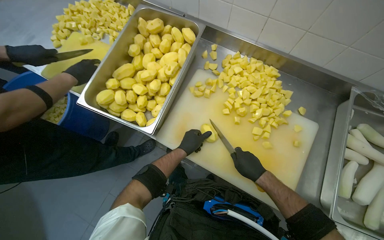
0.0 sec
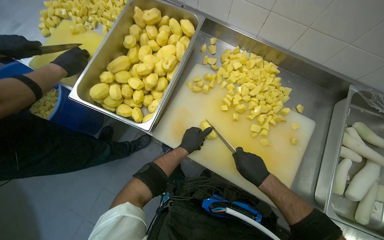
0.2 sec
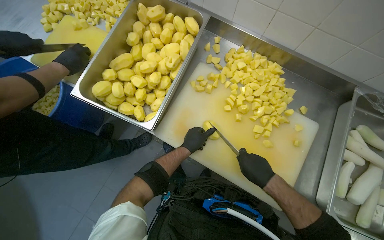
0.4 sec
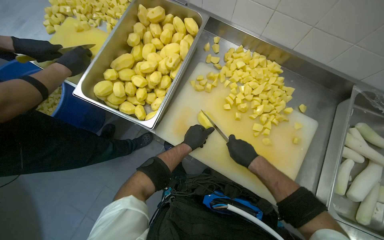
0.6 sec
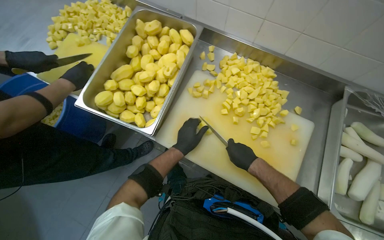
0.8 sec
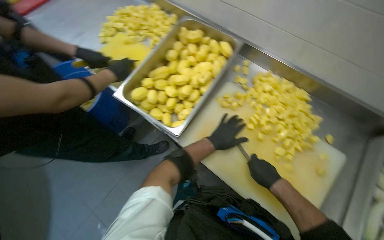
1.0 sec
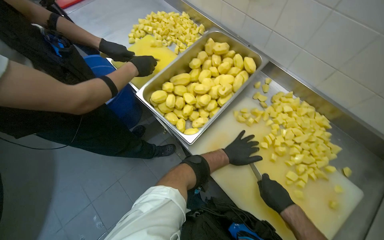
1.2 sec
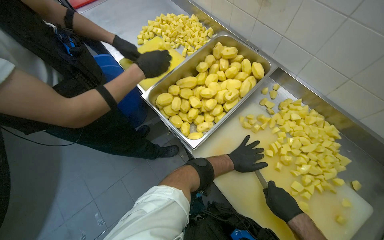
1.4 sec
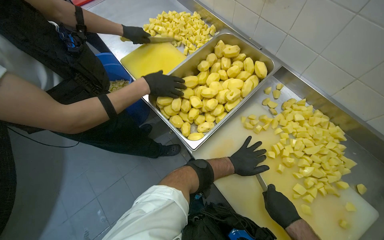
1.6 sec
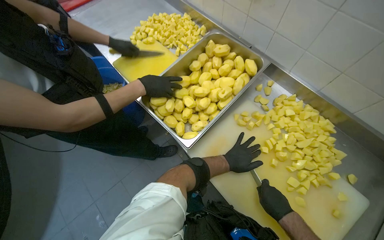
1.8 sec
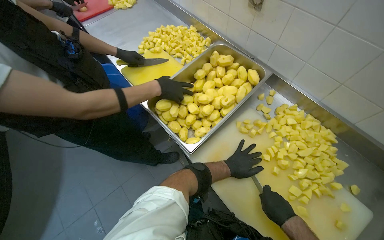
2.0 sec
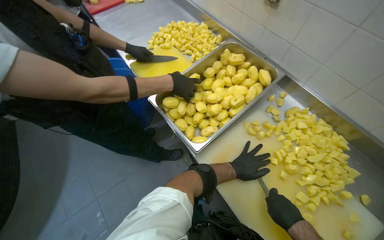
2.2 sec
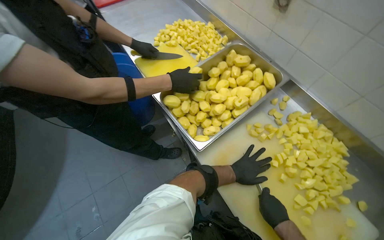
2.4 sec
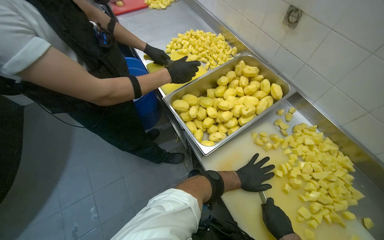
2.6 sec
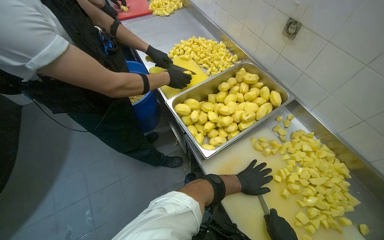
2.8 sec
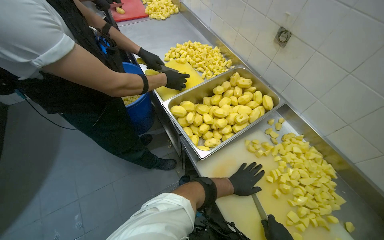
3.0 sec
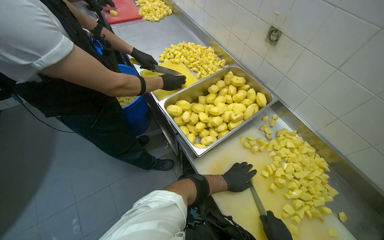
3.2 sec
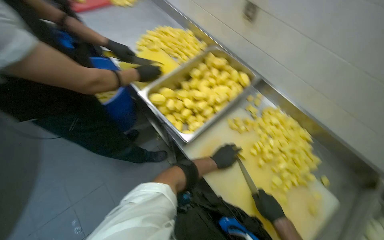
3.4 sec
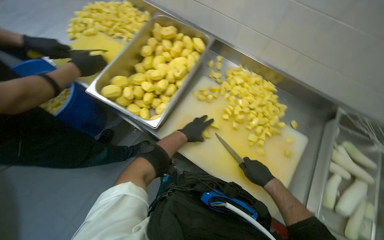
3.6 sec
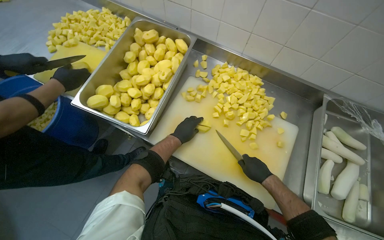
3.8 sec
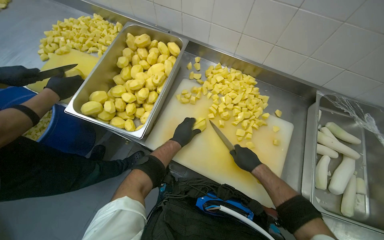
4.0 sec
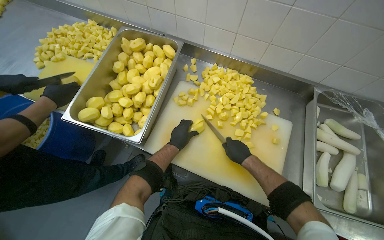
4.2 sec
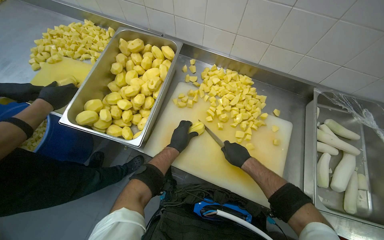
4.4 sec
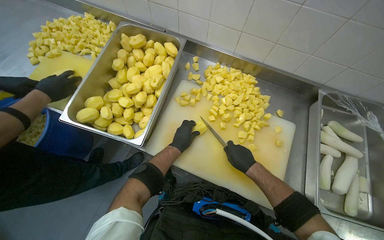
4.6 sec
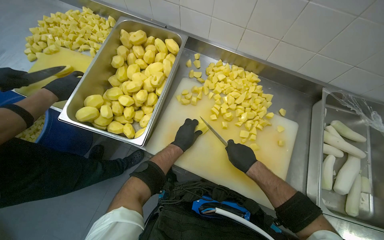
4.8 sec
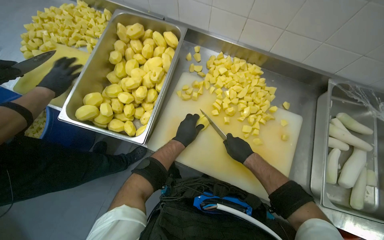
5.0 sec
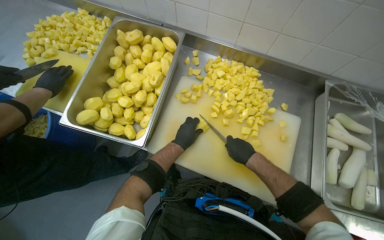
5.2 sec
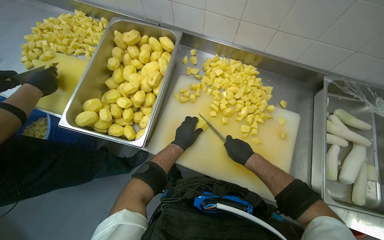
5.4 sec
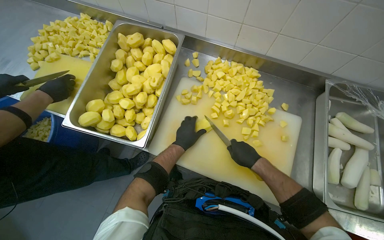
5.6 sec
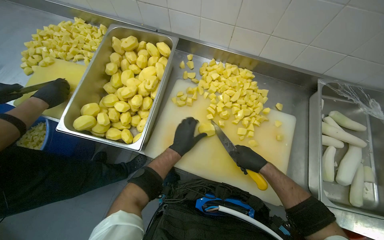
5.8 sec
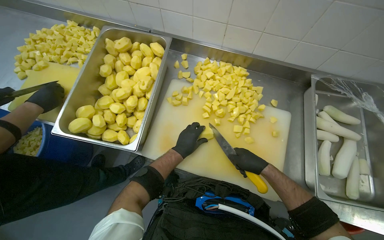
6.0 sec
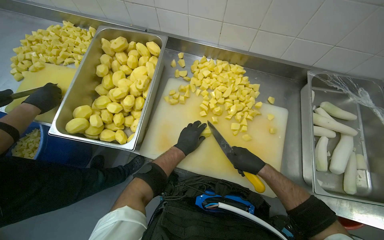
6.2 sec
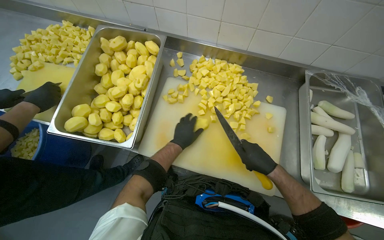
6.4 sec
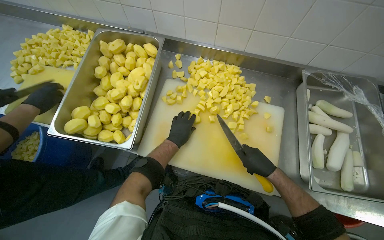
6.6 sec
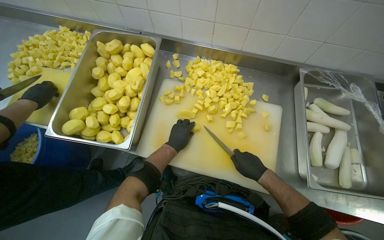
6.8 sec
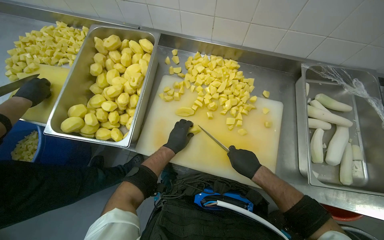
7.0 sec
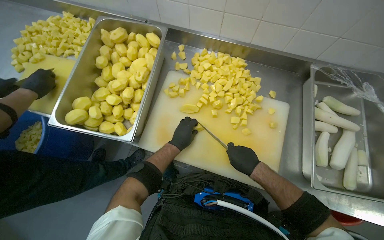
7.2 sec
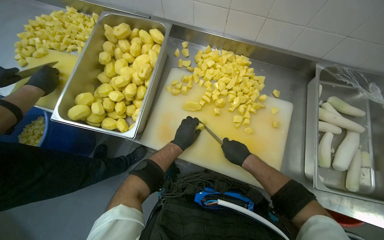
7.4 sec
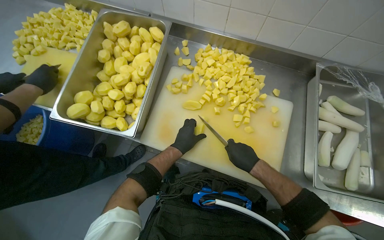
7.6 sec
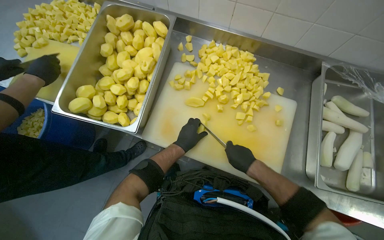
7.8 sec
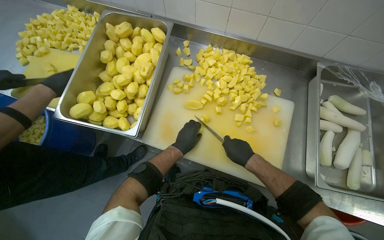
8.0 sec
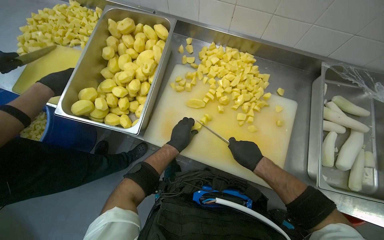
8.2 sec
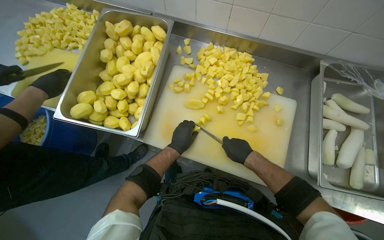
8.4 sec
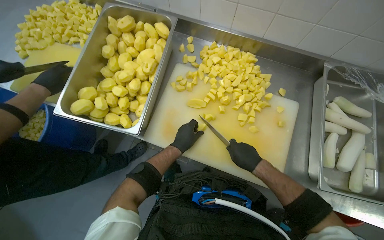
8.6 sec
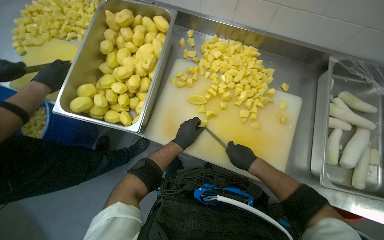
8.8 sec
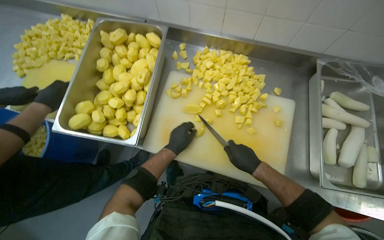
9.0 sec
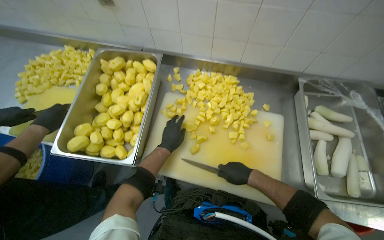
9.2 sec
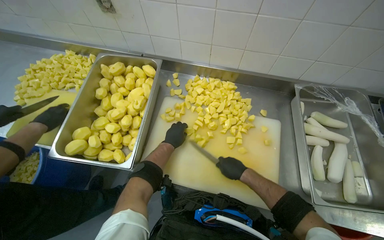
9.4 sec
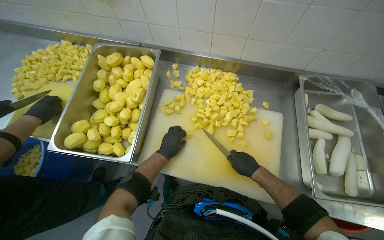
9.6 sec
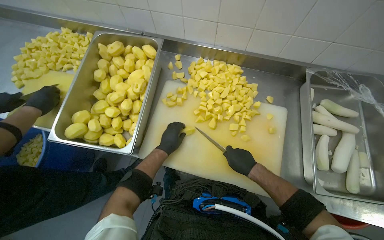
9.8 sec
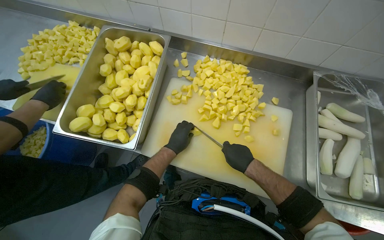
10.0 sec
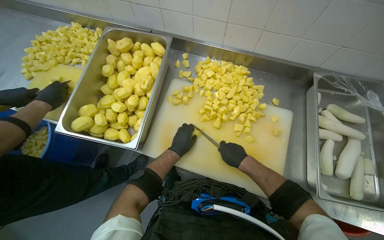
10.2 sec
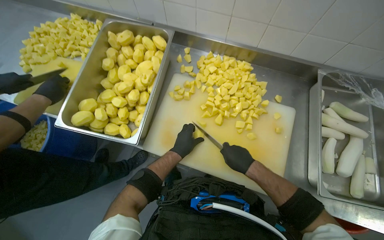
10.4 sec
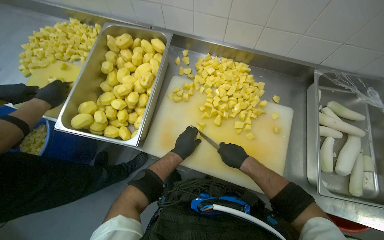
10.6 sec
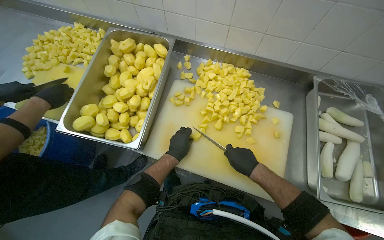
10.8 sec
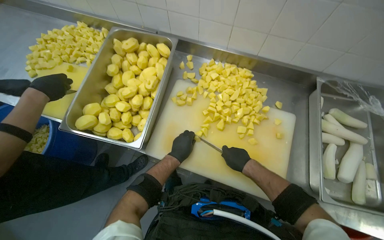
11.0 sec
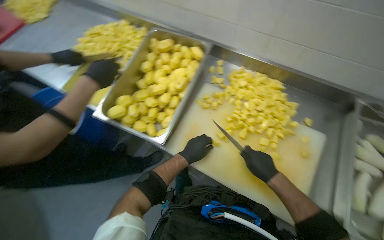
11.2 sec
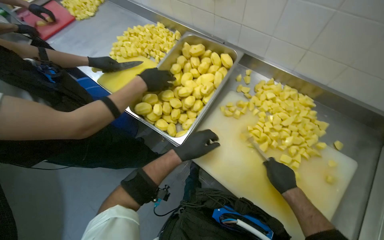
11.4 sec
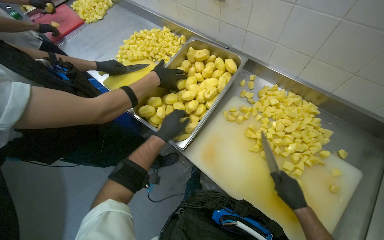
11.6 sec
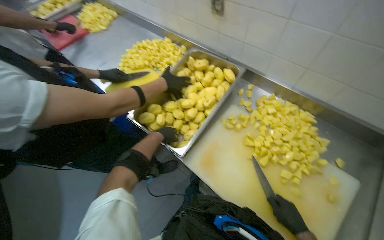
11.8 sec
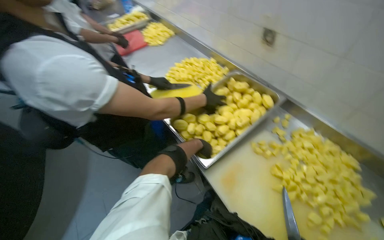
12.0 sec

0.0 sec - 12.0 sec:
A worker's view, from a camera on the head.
Job: preparing food.
The whole recording: Cutting potatoes into pieces. The worker cuts peeled potatoes into smaller pieces on a white cutting board.
3.0 sec - 4.4 sec: The head rotates about 40 degrees to the right.
4.4 sec - 6.0 sec: The right hand moves nearer to the camera, approximately 10 cm.
6.0 sec - 9.0 sec: The hands make small movements and keep their place.
10.4 sec - 12.0 sec: The head turns to the left by roughly 40 degrees. The view tilts about 15 degrees upward.

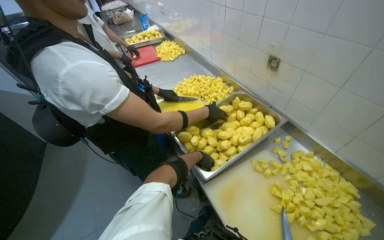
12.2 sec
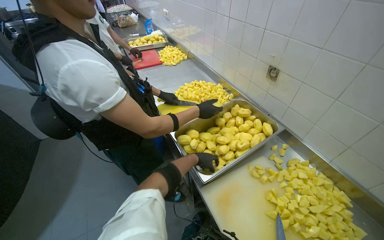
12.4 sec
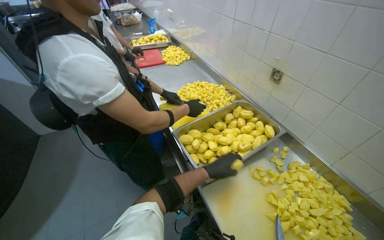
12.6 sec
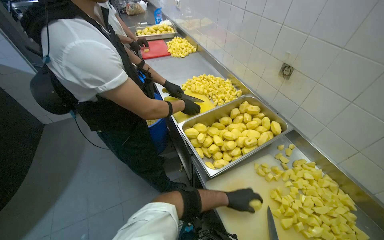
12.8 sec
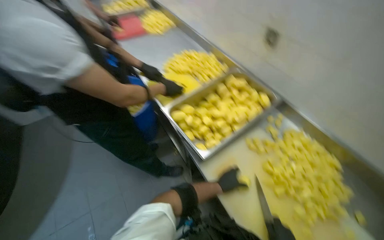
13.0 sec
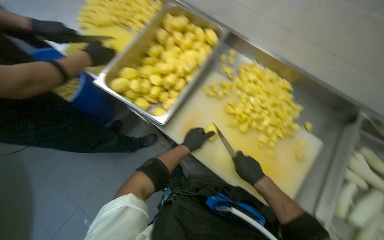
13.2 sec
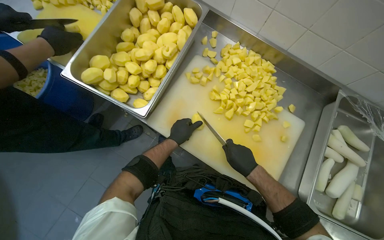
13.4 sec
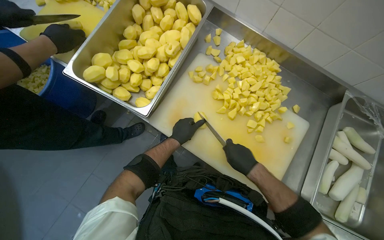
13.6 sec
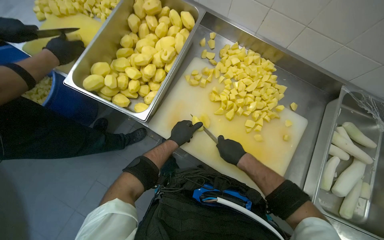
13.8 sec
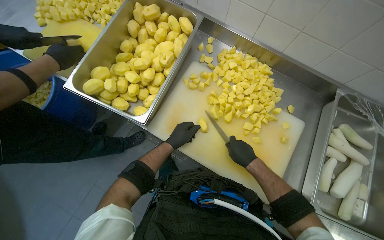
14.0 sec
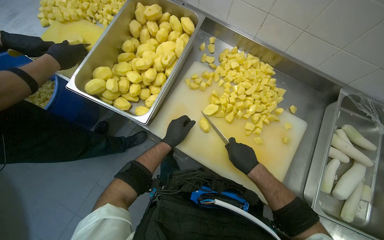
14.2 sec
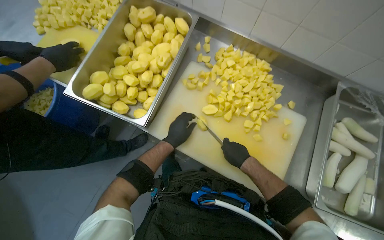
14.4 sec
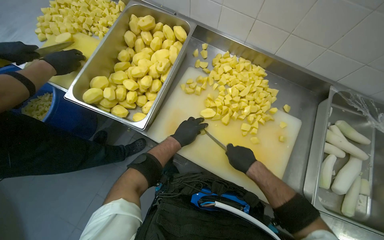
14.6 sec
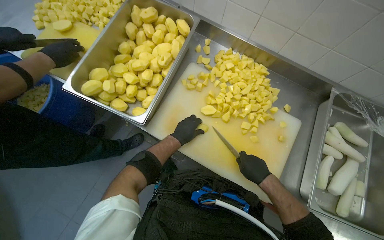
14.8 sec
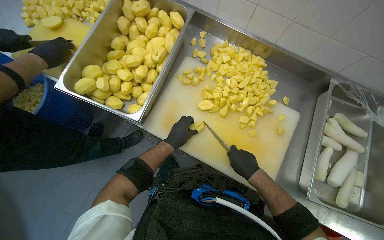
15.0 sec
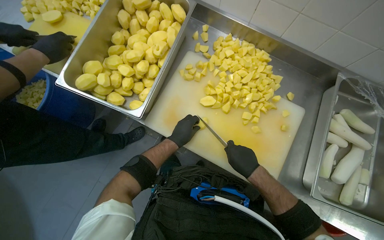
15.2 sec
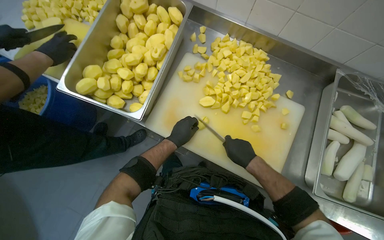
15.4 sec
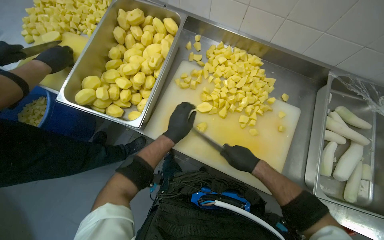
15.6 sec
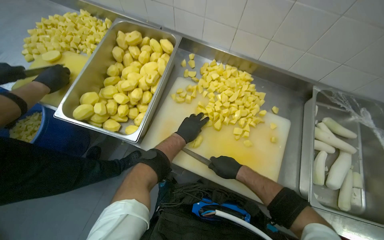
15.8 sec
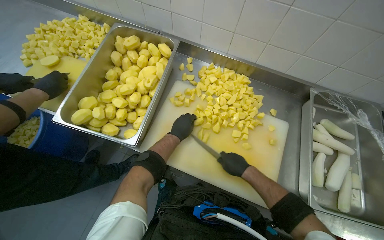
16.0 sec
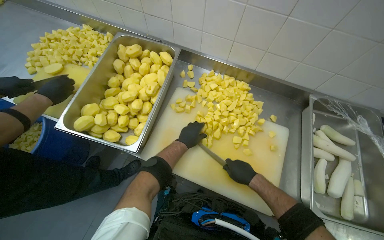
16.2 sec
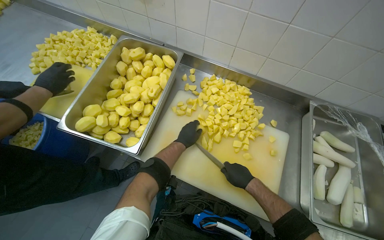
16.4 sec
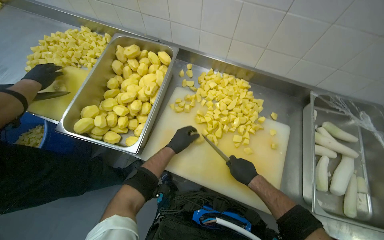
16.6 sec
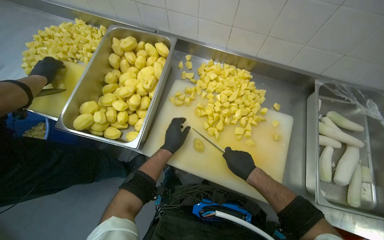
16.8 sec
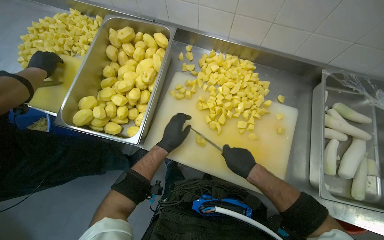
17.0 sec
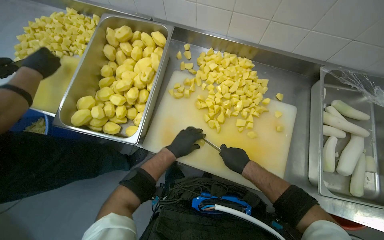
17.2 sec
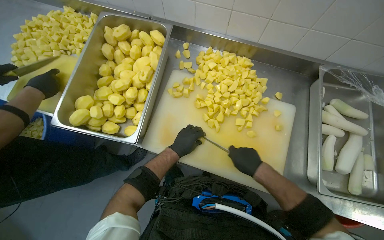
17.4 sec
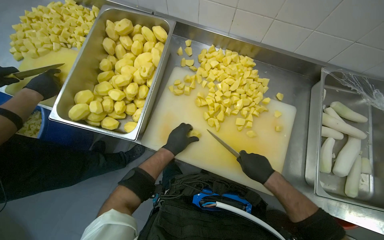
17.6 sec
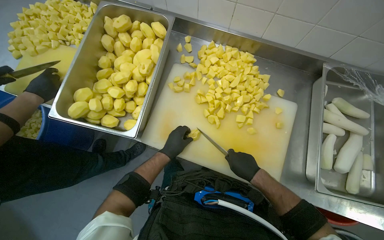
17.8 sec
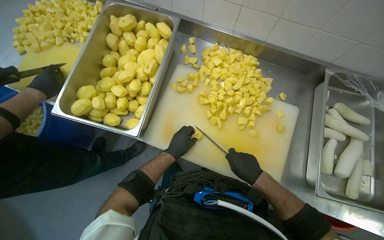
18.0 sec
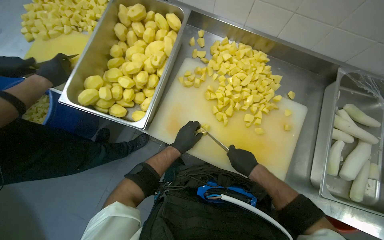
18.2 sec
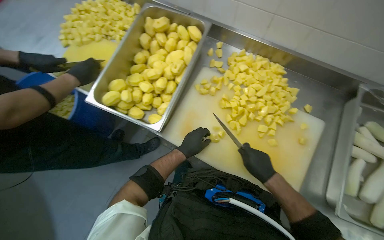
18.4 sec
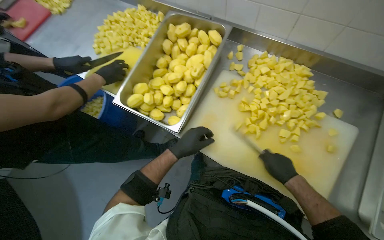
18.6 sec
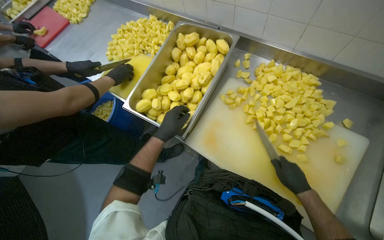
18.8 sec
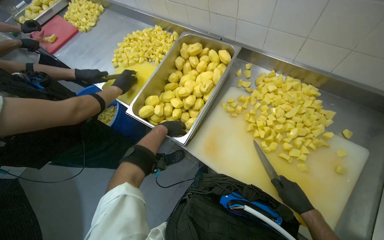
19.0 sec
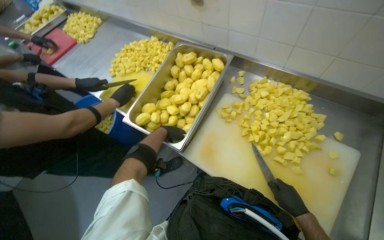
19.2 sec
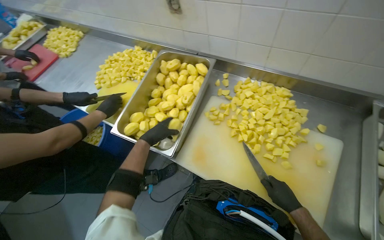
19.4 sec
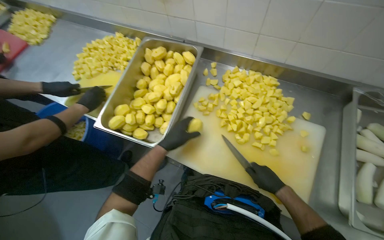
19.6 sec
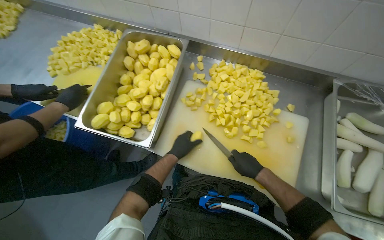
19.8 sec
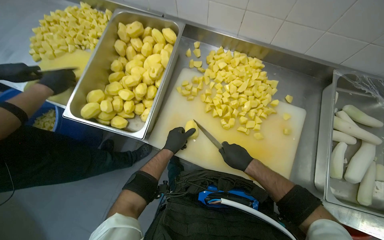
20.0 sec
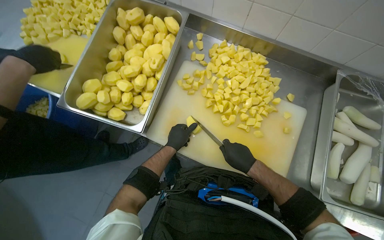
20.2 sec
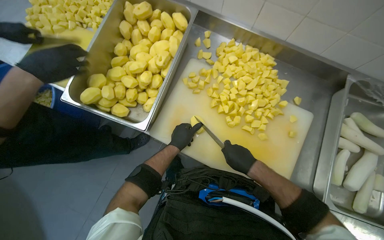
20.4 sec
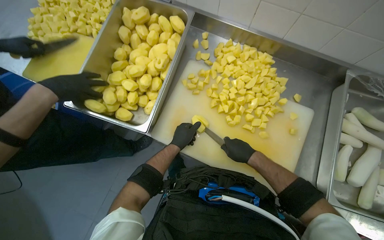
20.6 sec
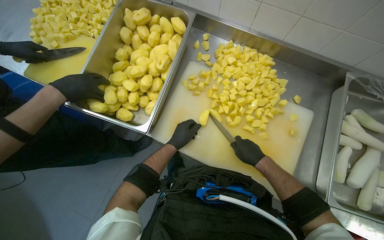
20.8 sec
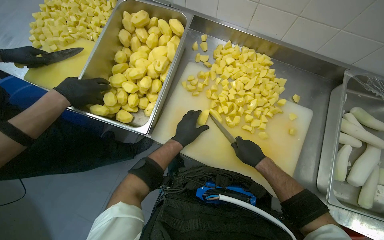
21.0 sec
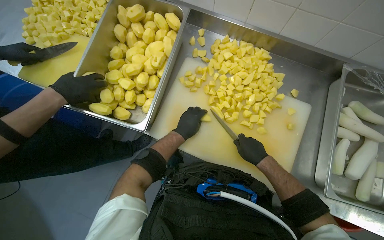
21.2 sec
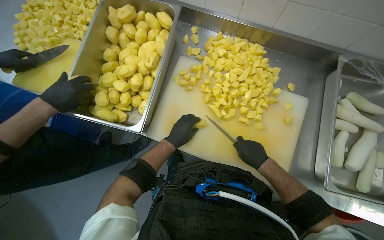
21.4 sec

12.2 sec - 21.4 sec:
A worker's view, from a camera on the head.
Job: preparing food.
The whole recording: Cutting potatoes into pieces. The worker cuts peeled potatoes into smaller pieces on a white cutting board.
12.2 sec - 13.8 sec: The wearer looks approximately 30 degrees further to the right. The view tips downward by some 30 degrees.
16.8 sec - 18.4 sec: The hands work in one place, with small movements.
18.4 sec - 19.8 sec: The left hand reaches approximately 15 cm to the left, then returns.
19.8 sec - 21.4 sec: The hands are busy where they are.
